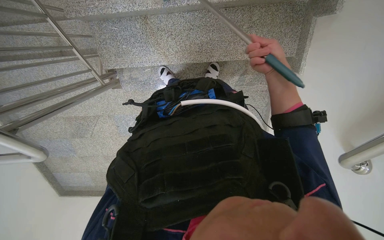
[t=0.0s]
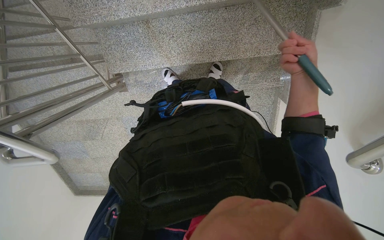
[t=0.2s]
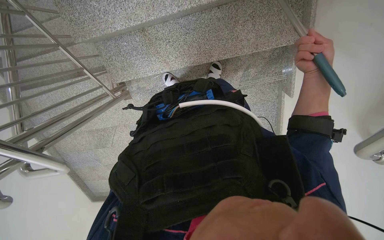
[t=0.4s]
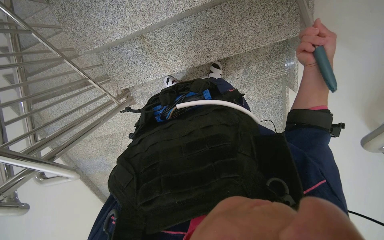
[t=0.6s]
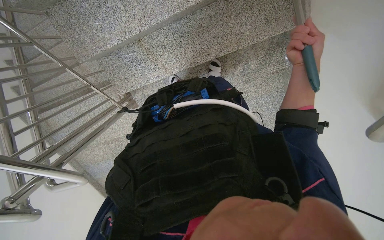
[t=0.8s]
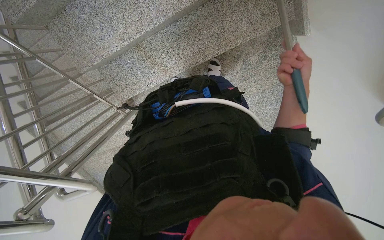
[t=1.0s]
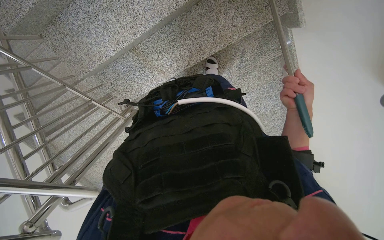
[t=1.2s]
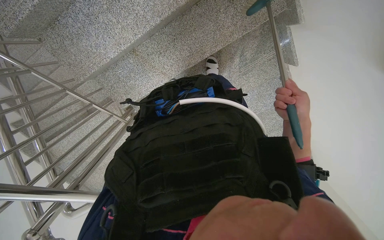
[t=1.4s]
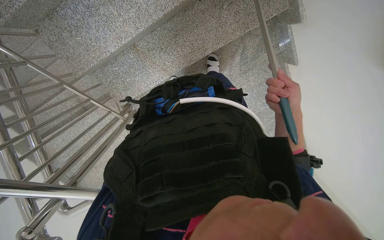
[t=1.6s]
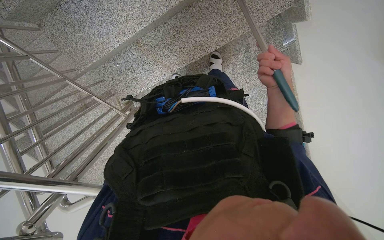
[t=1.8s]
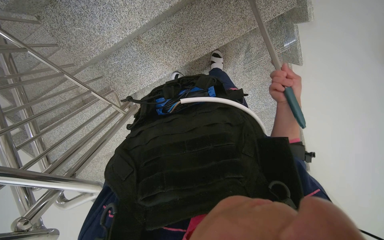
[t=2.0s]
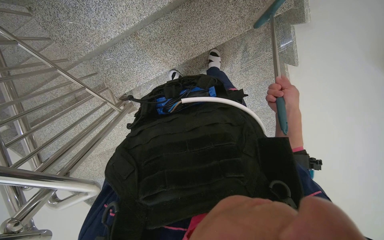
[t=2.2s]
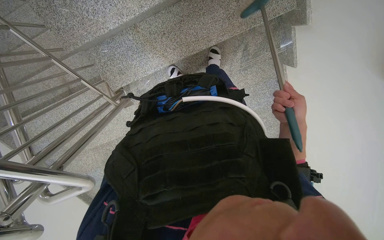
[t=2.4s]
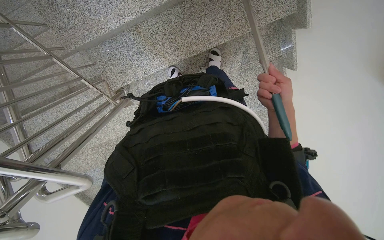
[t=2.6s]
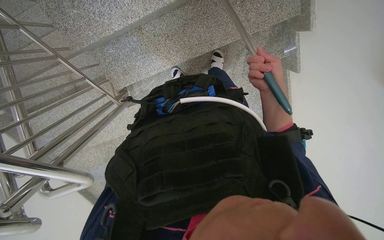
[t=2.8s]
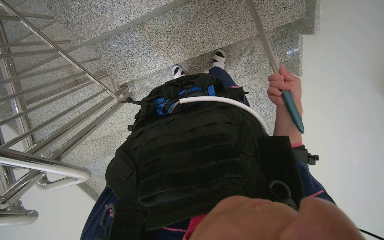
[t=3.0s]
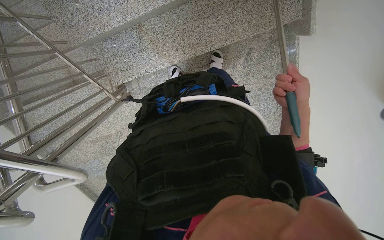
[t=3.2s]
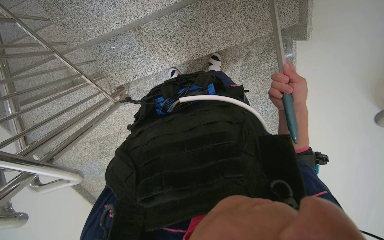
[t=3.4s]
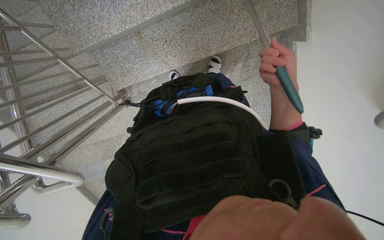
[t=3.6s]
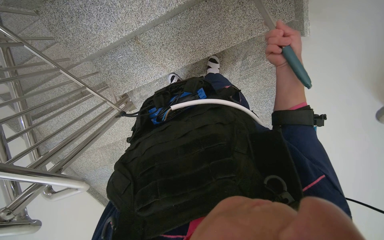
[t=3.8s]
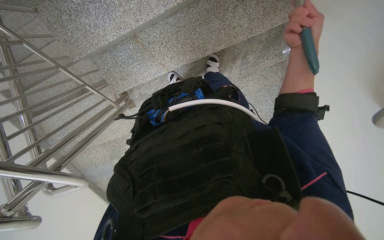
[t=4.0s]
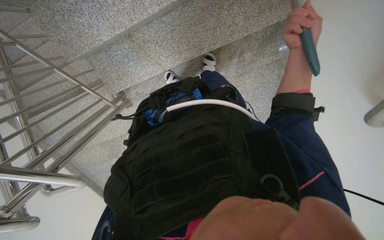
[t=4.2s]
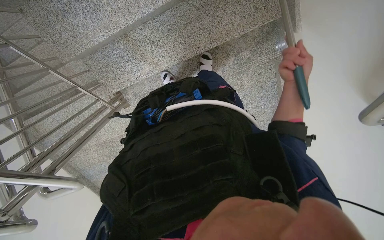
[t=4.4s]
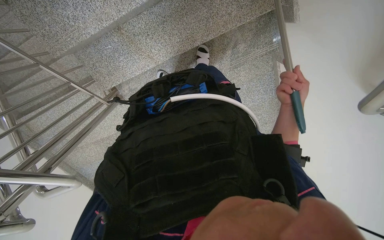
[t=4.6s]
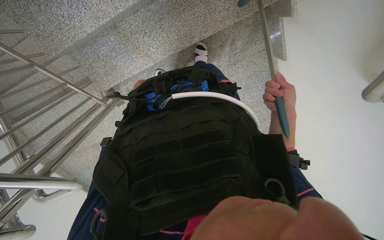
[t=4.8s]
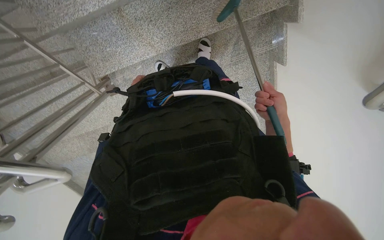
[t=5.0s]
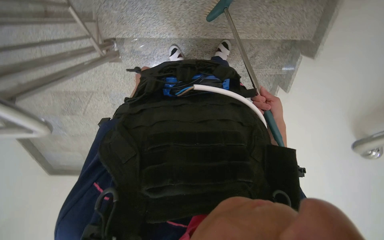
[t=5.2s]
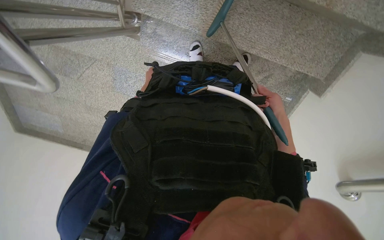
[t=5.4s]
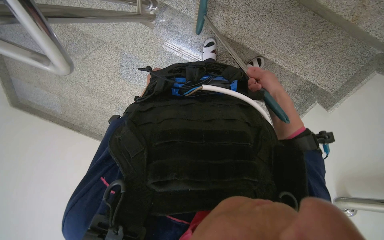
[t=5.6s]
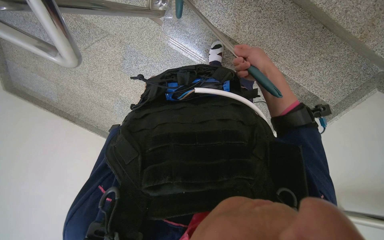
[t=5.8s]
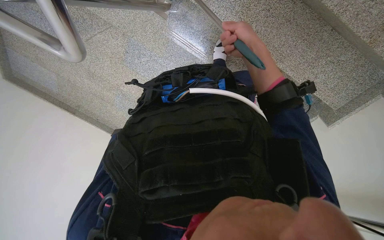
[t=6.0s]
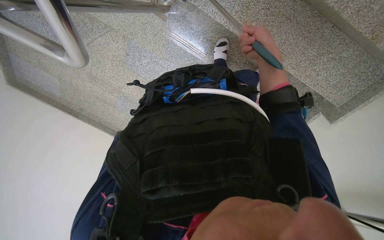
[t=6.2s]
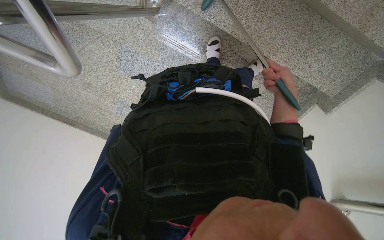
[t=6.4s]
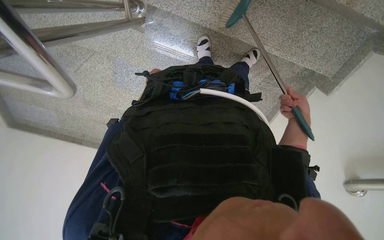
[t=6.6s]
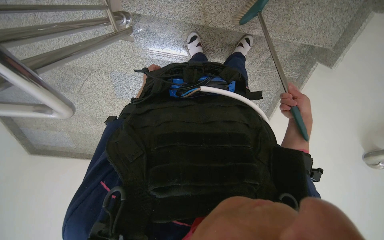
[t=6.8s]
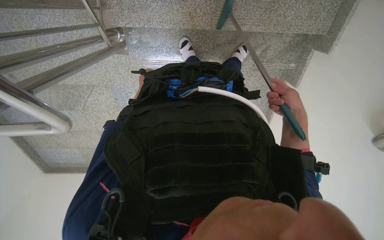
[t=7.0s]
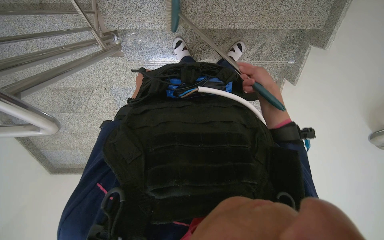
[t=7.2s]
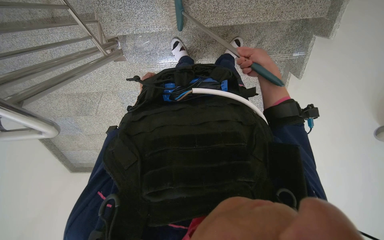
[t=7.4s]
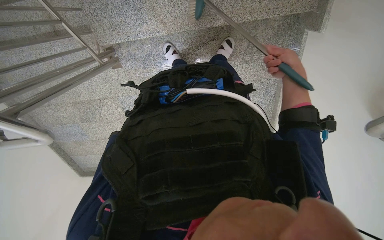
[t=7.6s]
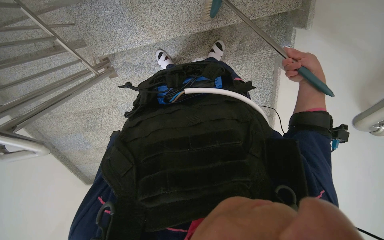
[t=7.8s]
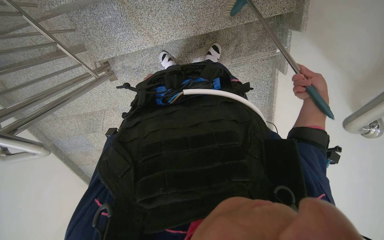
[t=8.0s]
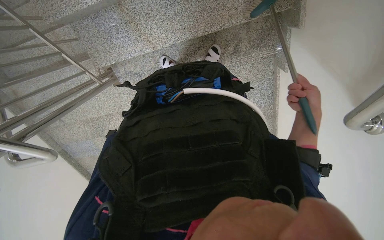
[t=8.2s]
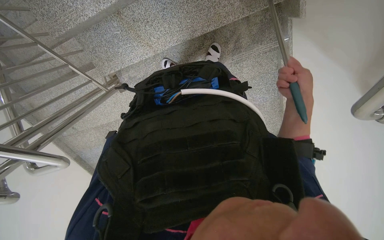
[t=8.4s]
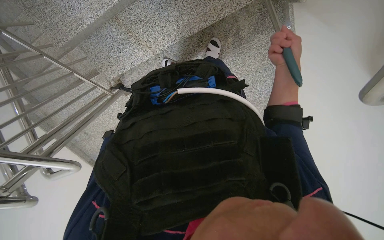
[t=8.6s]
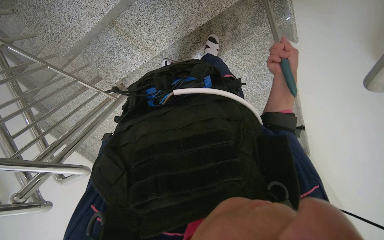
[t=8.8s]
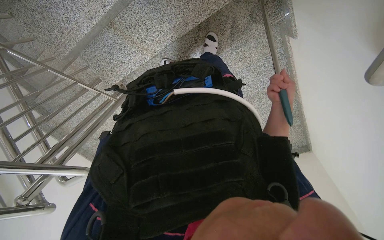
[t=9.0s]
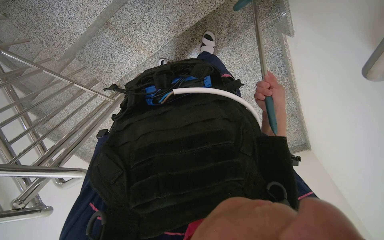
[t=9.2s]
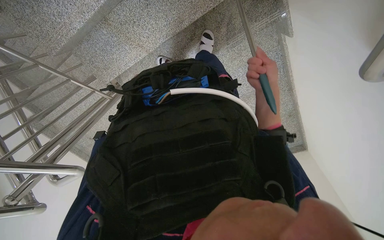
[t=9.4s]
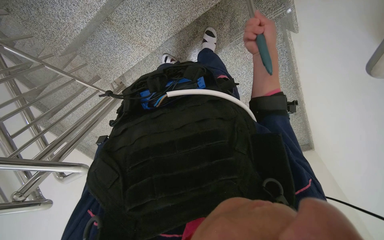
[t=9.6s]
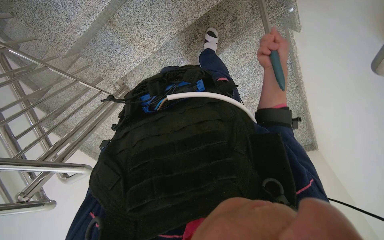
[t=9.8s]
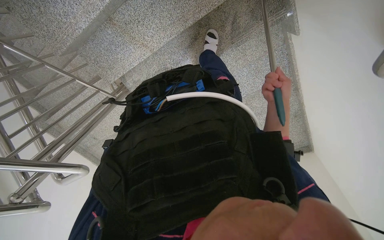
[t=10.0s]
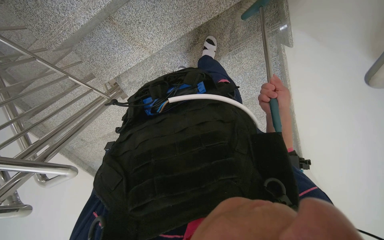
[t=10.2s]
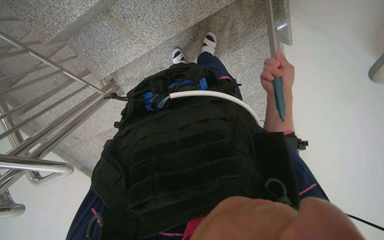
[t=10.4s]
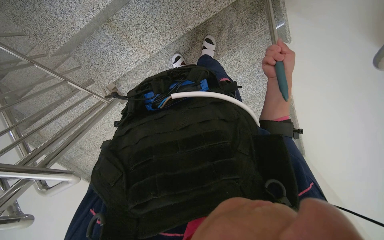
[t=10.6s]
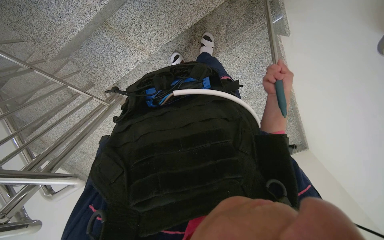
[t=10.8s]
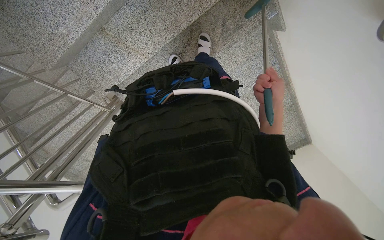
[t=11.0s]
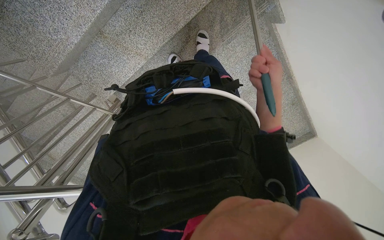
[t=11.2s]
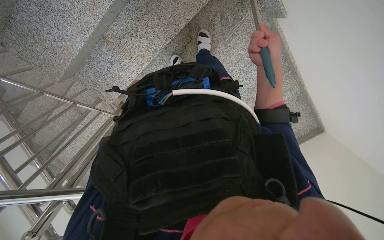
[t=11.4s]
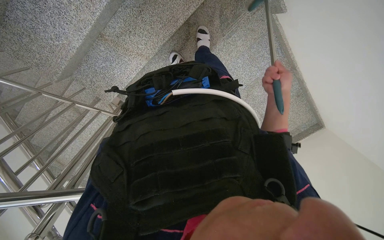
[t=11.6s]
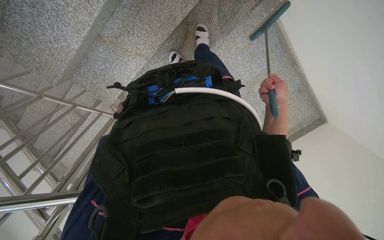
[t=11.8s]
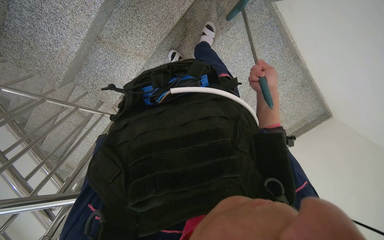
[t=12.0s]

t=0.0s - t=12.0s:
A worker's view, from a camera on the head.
Job: sweeping floor.
The whole recording: Sweeping stairs with broom. The worker sweeps the stairs with a long-handled broom.
t=0.0s - t=1.6s: The right hand travels down the picture by some 25 cm.
t=1.6s - t=3.0s: The right hand swings up and down the picture, some 10 cm each way, with 2 reversals.
t=3.0s - t=4.4s: The right hand shifts roughly 10 cm up the picture.
t=4.4s - t=6.0s: The head travels approximately 50 cm. The camera is aimed roughly 25 degrees further to the right. Everything in view rotates roughly 50 degrees clockwise.
t=6.0s - t=7.6s: The camera sweeps to the left, by roughly 20 degrees. Everything in view rotates about 35 degrees counterclockwise. The right hand heads to the right, covering some 50 cm.
t=7.6s - t=9.0s: The right hand swings up and down the picture, some 15 cm each way, with 2 reversals.
t=9.0s - t=10.4s: The right hand shifts approximately 15 cm nearer to the camera and to the left, and goes up the picture and returns, some 10 cm each way.
t=10.4s - t=12.0s: The right hand goes up and down the picture, about 10 cm each way, reversing 2 times.

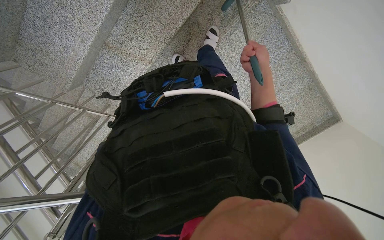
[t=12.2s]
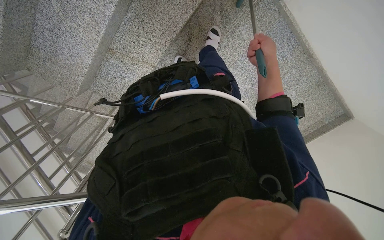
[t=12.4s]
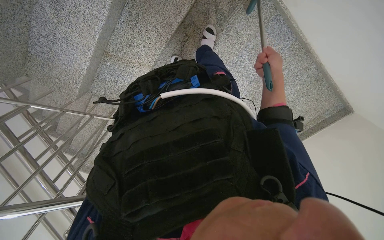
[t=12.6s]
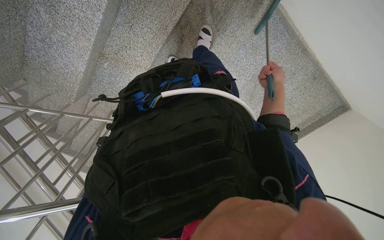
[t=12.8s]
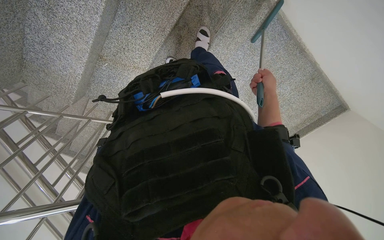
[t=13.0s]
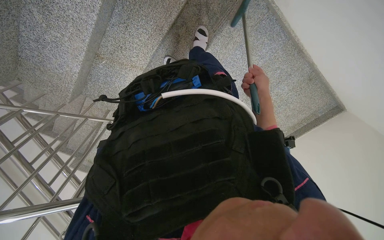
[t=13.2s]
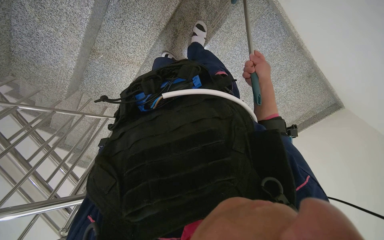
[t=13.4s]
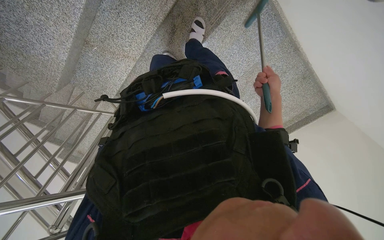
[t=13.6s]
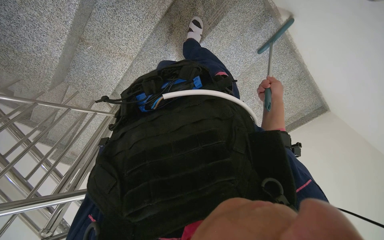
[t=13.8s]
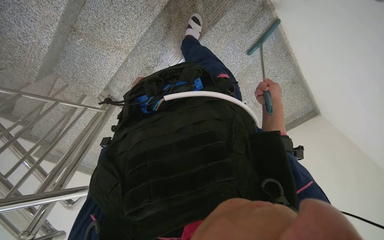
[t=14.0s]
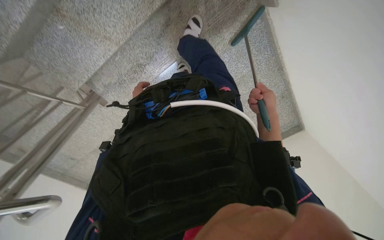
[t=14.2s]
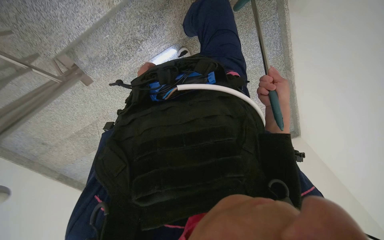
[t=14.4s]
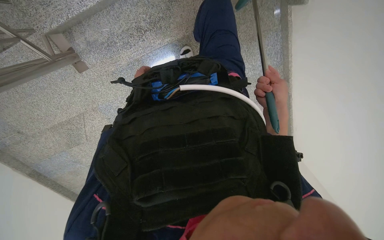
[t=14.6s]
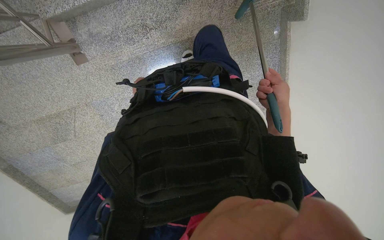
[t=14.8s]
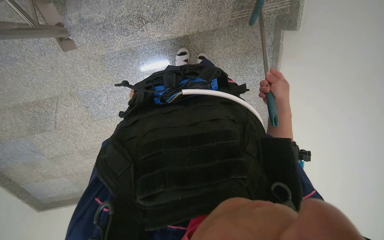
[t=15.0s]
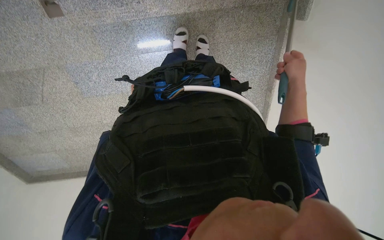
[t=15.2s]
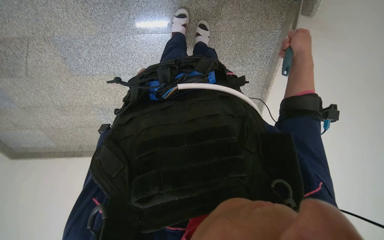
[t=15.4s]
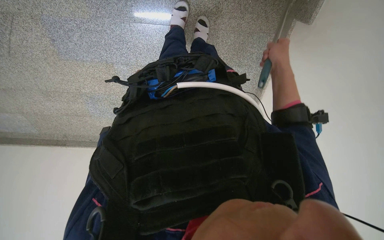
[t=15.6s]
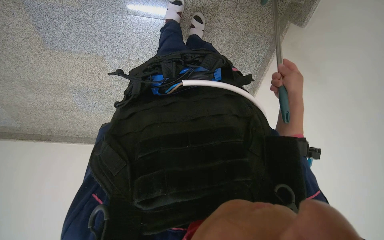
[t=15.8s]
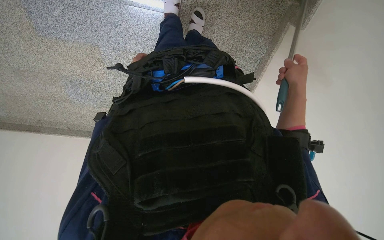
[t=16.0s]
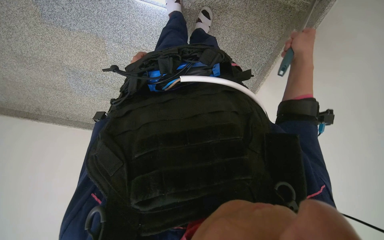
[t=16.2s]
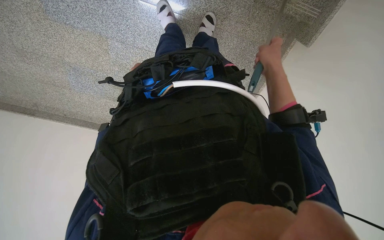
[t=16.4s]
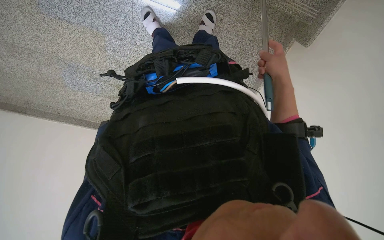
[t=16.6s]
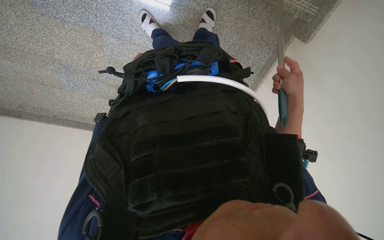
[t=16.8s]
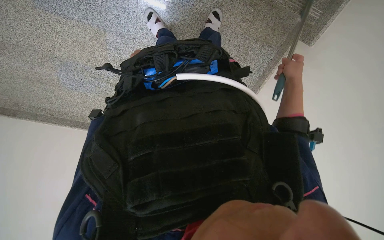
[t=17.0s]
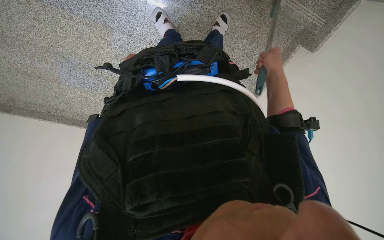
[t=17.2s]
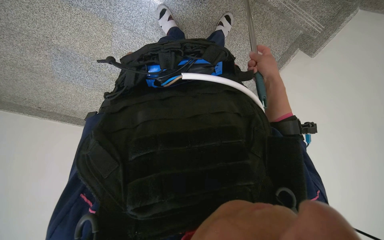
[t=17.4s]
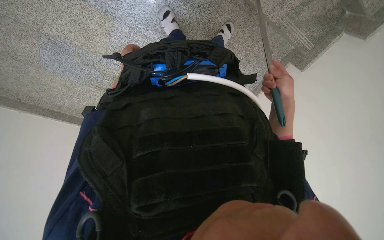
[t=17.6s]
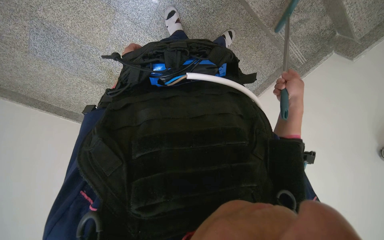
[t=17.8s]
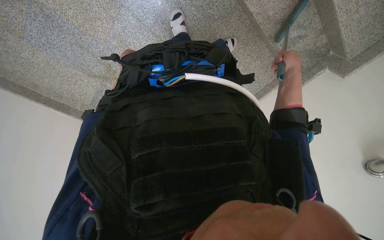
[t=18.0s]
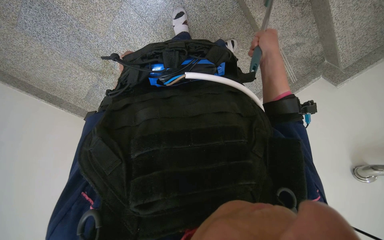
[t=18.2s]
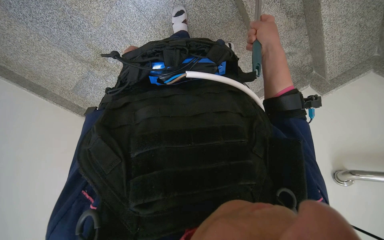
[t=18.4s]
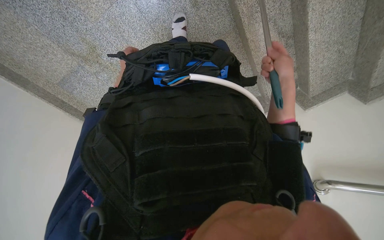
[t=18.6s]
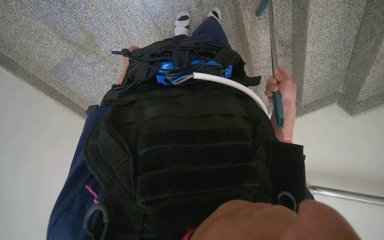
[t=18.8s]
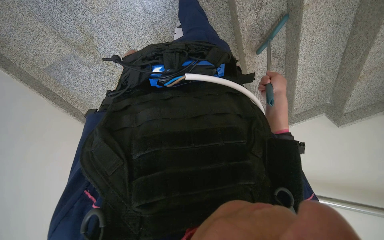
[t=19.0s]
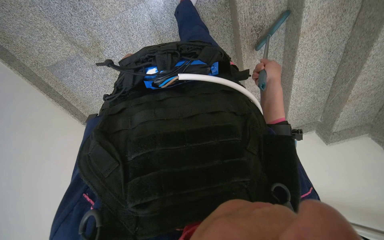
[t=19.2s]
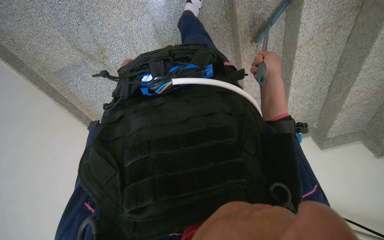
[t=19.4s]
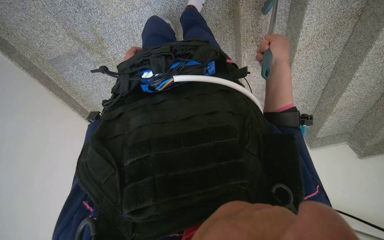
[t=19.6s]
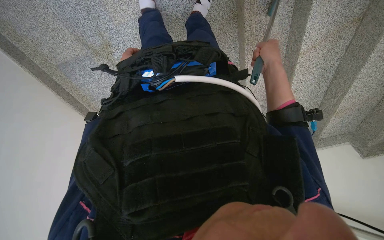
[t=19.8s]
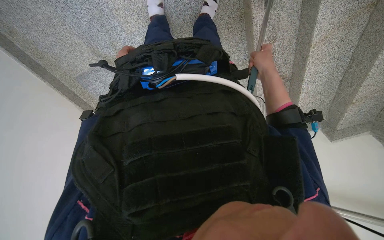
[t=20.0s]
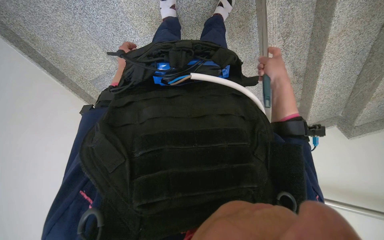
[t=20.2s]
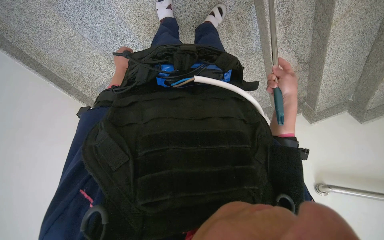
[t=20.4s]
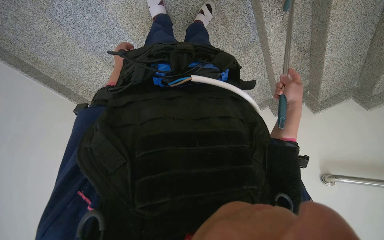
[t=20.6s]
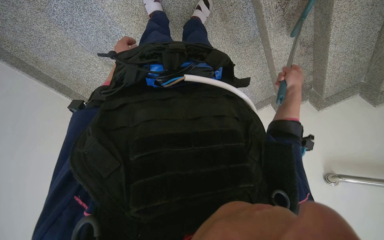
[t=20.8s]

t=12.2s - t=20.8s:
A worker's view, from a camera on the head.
Job: sweeping floor.
The whole recording: Sweeping stairs with broom. The worker sweeps the stairs with a long-handled broom.
t=13.6s - t=15.0s: The wearer moves approximately 40 cm. The camera sweeps to the right, by roughly 25 degrees. The scene rotates clockwise by about 25 degrees.
t=15.0s - t=16.6s: The camera is aimed roughly 15 degrees further to the right. The scene rotates clockwise by approximately 25 degrees.
t=16.6s - t=18.0s: The head travels to the left, roughly 50 cm. The camera is aimed roughly 20 degrees further to the right.
t=18.0s - t=19.4s: The camera is aimed roughly 20 degrees further to the right.
